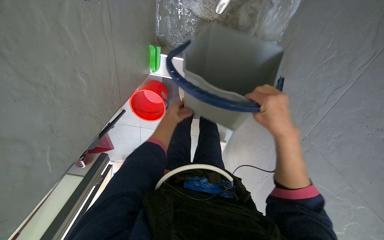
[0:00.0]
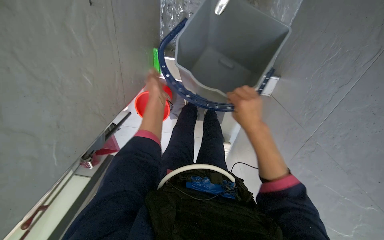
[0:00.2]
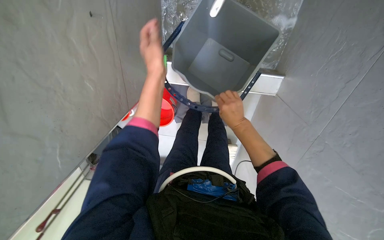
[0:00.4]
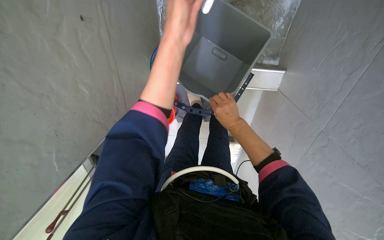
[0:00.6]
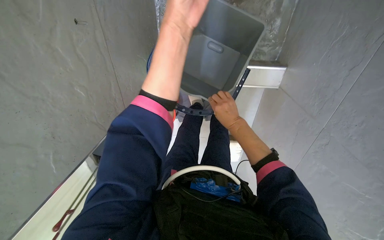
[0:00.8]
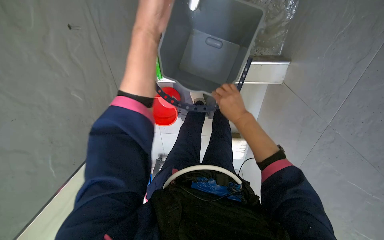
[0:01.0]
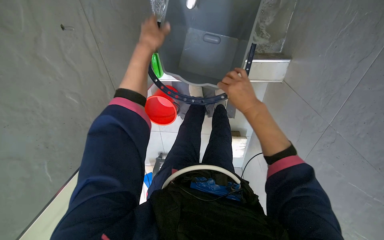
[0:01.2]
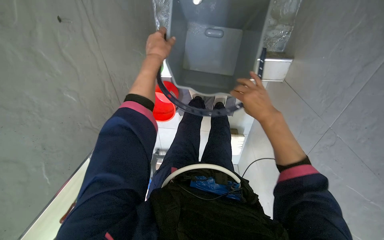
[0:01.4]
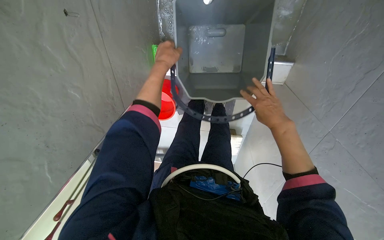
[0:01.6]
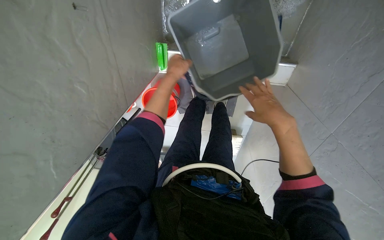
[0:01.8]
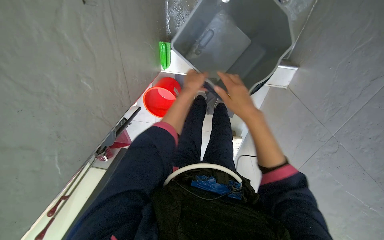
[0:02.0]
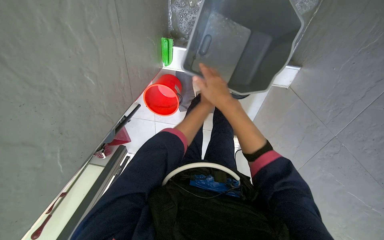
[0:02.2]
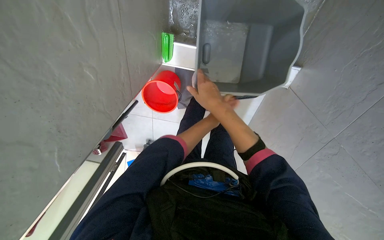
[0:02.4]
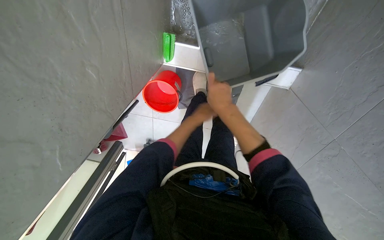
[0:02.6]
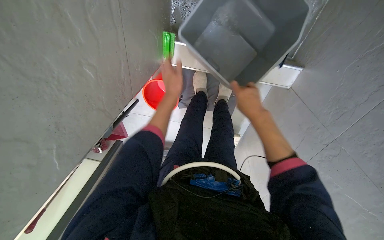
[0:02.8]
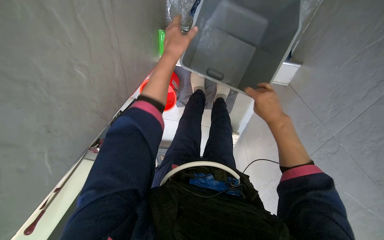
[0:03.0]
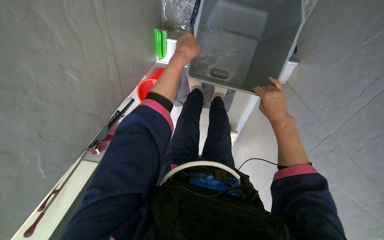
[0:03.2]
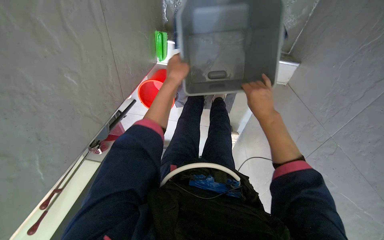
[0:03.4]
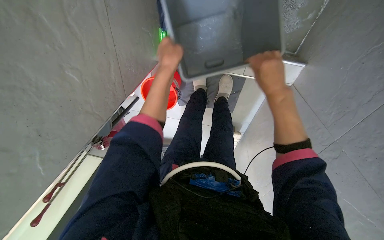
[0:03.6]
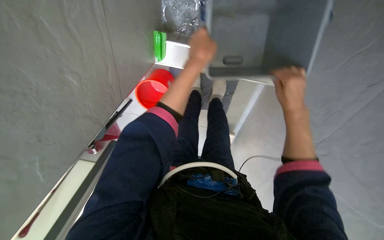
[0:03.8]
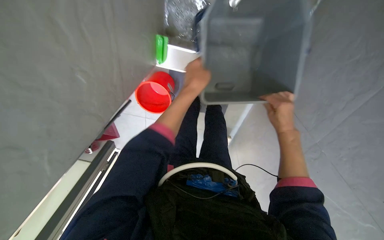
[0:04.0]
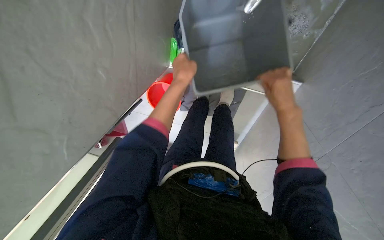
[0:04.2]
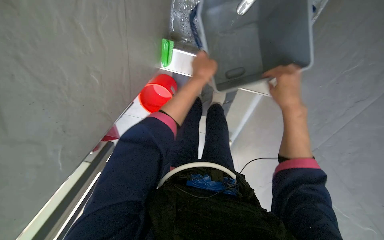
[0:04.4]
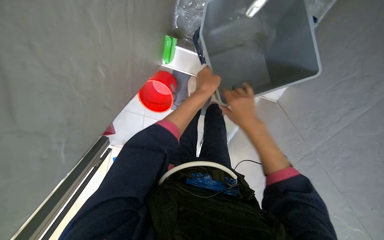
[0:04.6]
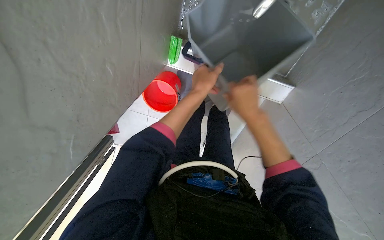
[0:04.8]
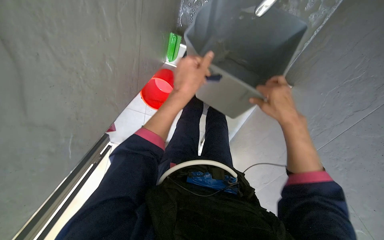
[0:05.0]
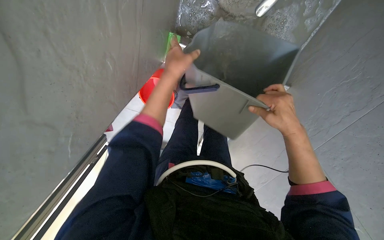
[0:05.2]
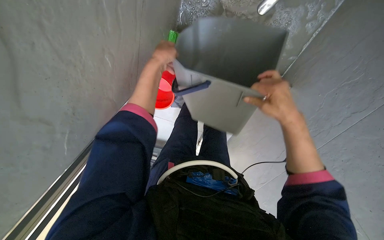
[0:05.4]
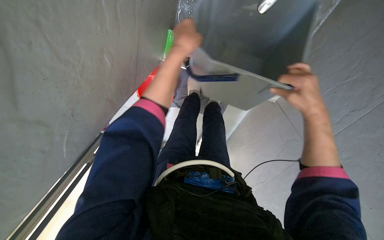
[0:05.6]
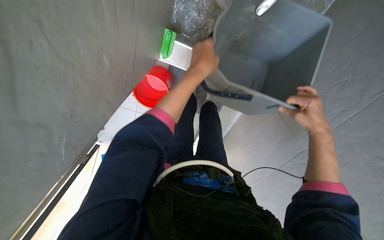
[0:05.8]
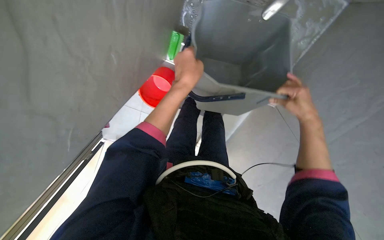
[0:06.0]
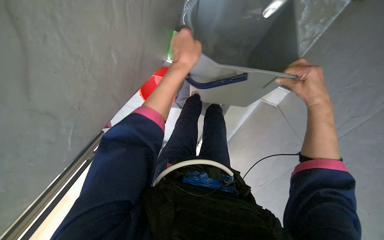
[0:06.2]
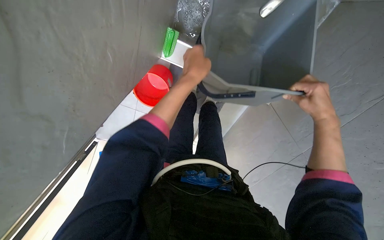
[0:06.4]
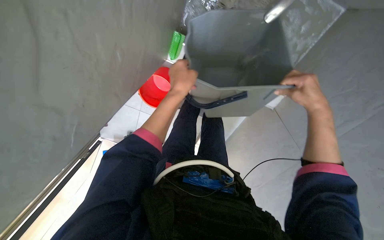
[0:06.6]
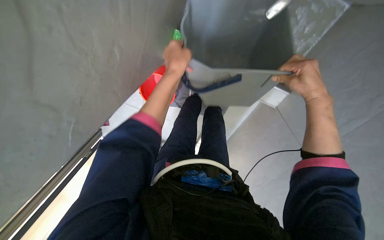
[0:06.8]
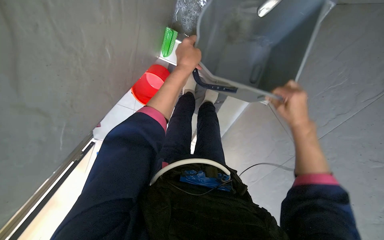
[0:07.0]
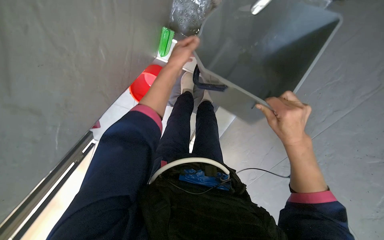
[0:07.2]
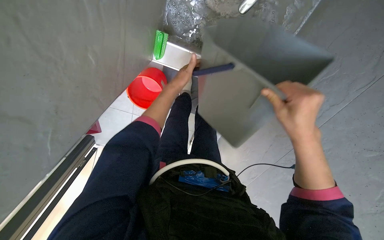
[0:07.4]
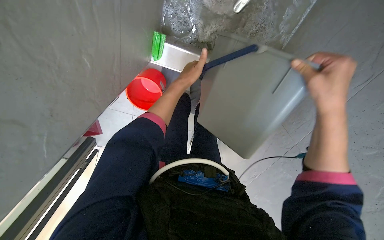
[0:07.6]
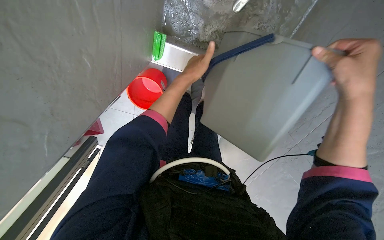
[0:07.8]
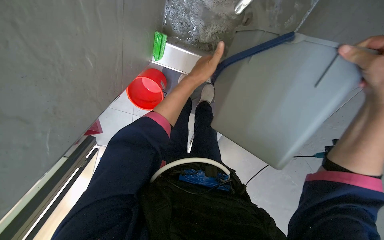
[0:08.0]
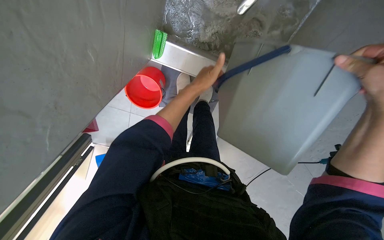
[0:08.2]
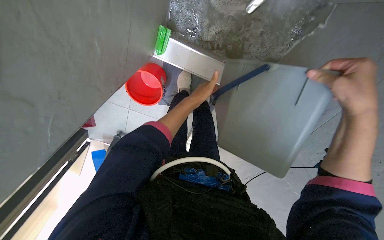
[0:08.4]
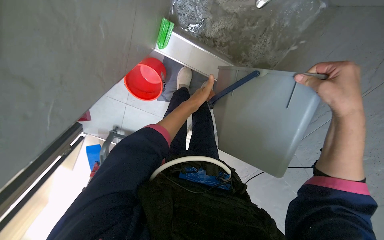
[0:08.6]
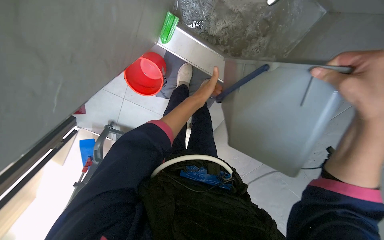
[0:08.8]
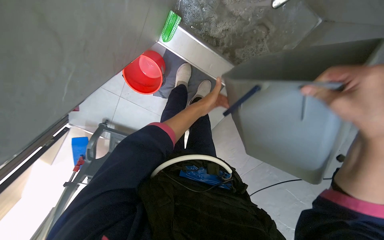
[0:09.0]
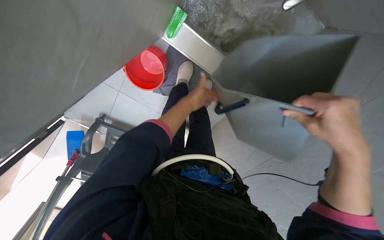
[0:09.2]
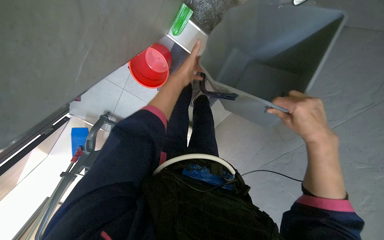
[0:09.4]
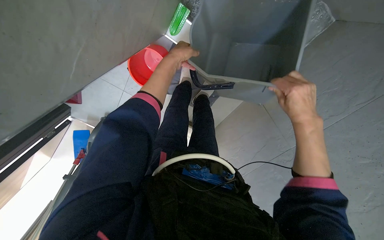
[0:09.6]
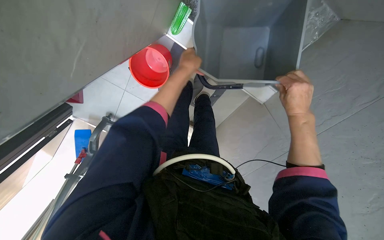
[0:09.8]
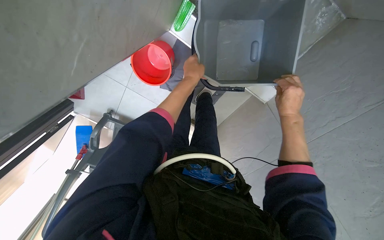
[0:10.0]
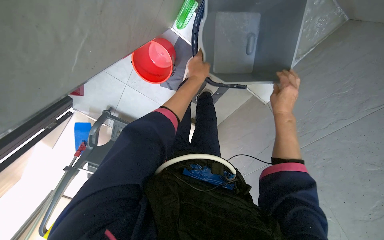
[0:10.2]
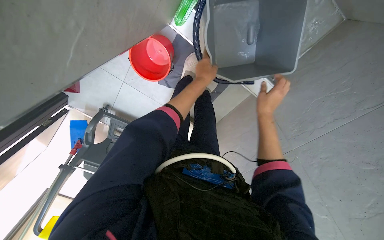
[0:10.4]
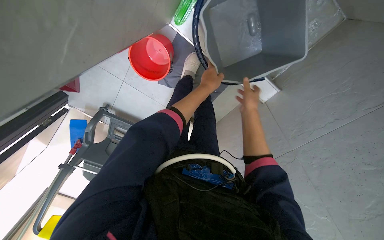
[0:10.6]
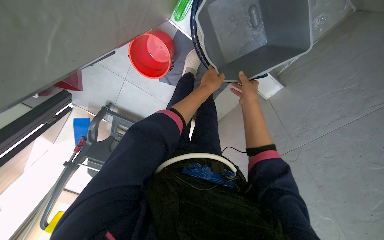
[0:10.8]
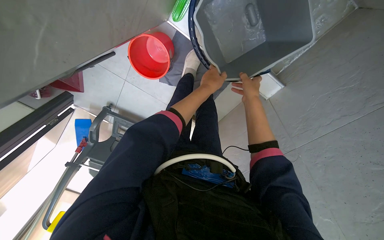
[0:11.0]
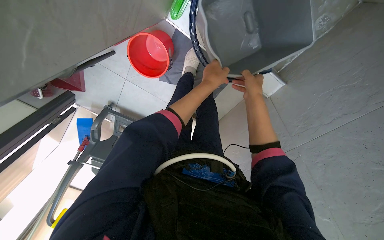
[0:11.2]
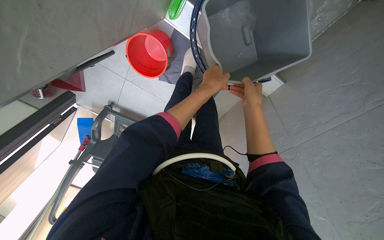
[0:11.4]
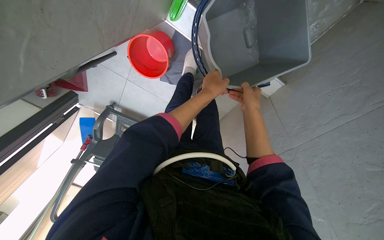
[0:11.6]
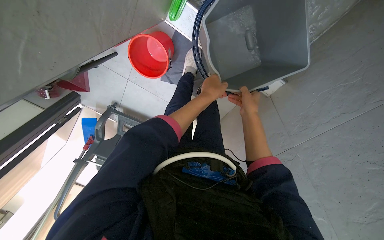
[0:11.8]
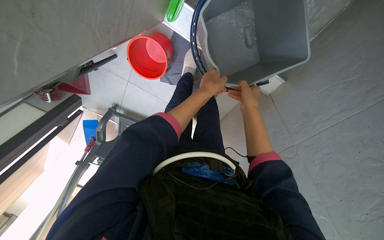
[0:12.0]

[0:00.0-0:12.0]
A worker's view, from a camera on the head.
Job: preparing cleaning supplies.
The whole recording: Preparing cleaning equipment. The worker prepares the cleaning equipment by attaching the mop head, wringing the mop, and adjusting the water in the buckets.
0:00.0 to 0:01.6: The left hand heads up the picture and nearer to the camera, covering some 20 cm.
0:01.6 to 0:03.0: The right hand moves about 20 cm to the left and comes back.
0:03.0 to 0:04.4: The right hand swings up and down the picture, roughly 10 cm each way, with 2 reversals.
0:04.4 to 0:06.0: The left hand shifts about 10 cm nearer to the camera; the right hand shifts approximately 10 cm to the right.
0:06.0 to 0:07.6: The left hand is displaced farther from the camera by roughly 15 cm, while the right hand shifts about 15 cm nearer to the camera.
0:07.6 to 0:09.0: The left hand is displaced down the picture by some 10 cm.

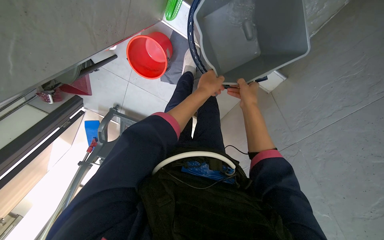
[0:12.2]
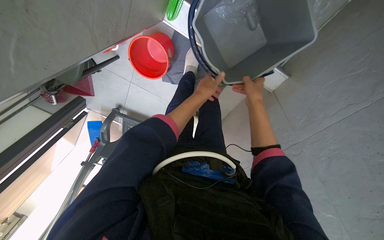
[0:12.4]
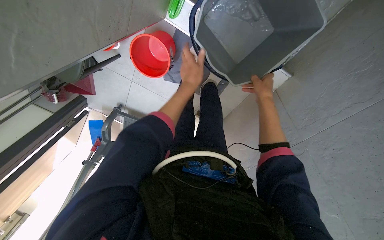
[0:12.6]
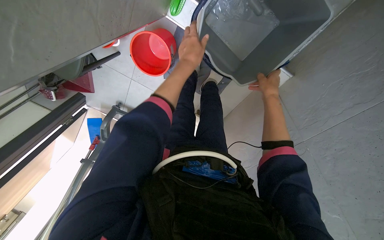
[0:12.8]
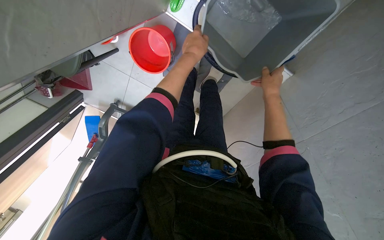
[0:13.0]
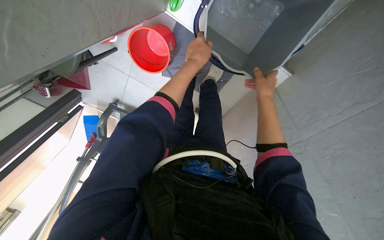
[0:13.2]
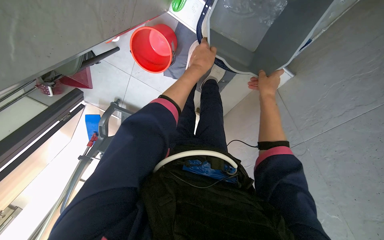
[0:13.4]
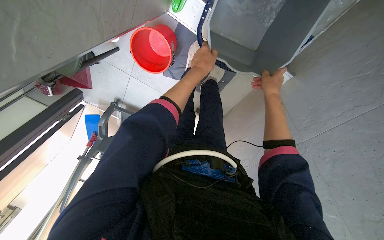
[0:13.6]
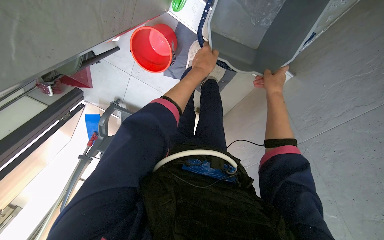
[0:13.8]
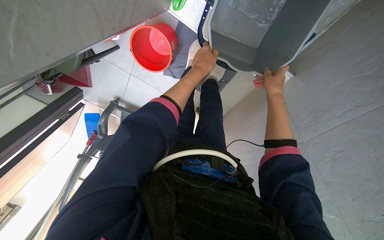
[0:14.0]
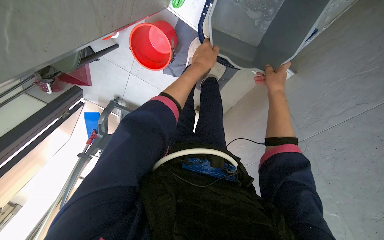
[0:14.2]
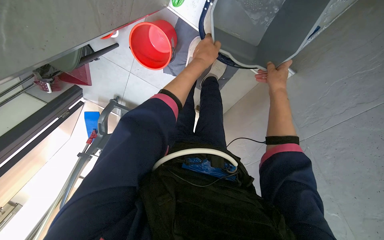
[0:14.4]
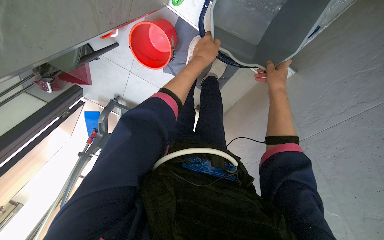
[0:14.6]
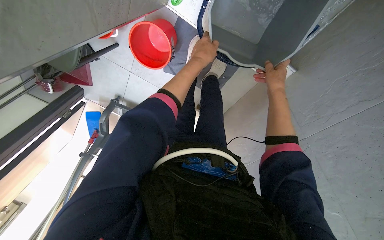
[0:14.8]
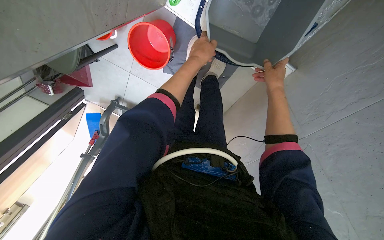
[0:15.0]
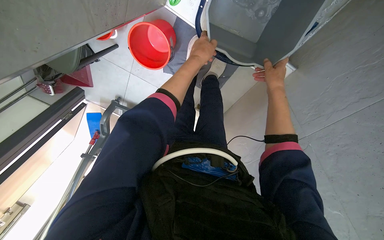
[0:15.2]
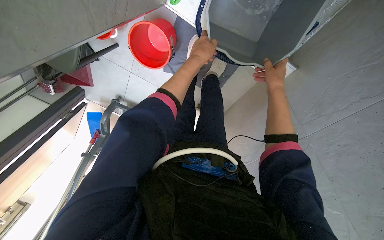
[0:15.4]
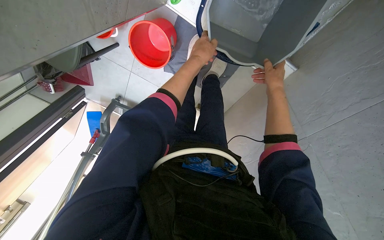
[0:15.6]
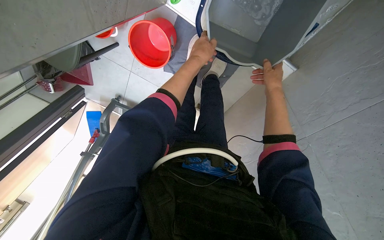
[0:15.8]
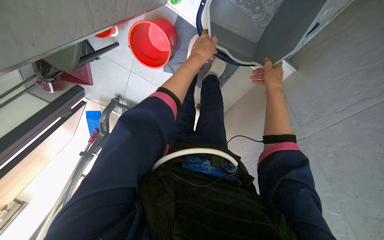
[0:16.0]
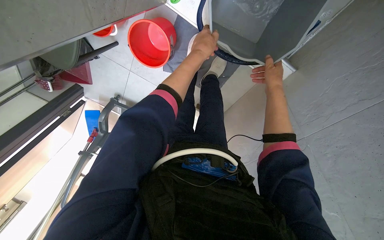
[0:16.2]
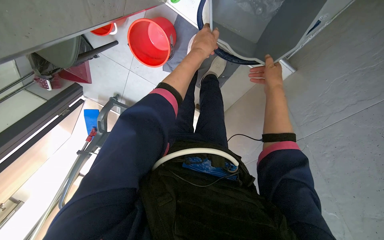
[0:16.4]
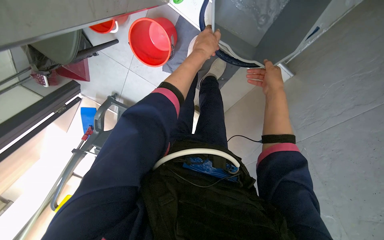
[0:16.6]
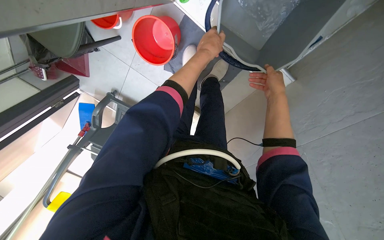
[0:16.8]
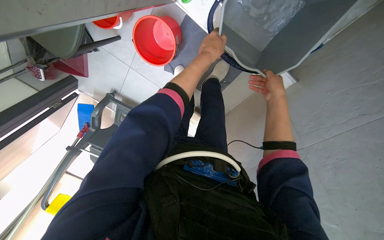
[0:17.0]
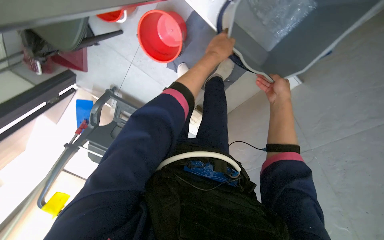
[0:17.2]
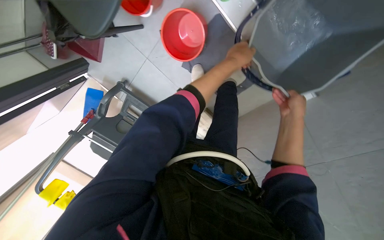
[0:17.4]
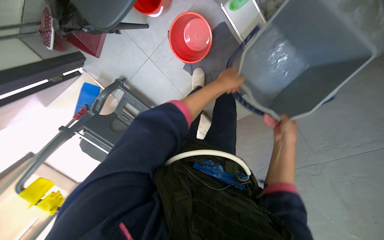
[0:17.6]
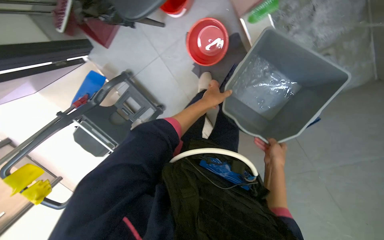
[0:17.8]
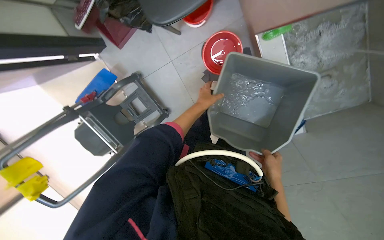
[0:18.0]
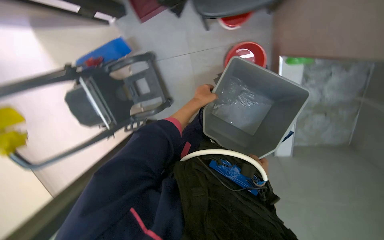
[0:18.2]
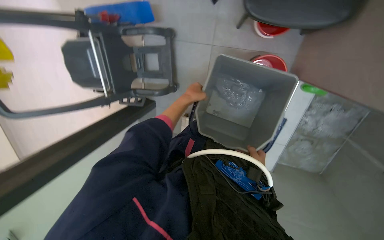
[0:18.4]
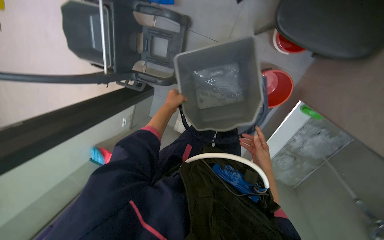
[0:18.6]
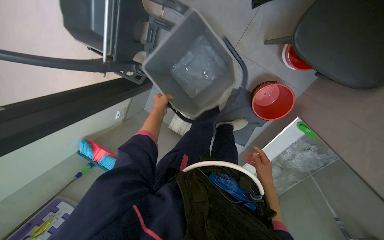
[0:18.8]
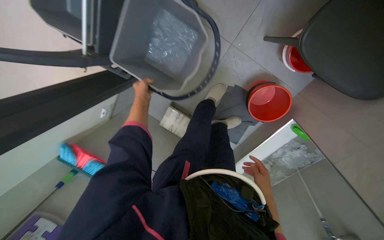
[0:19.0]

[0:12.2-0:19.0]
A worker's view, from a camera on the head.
Job: preparing cleaning supplies.
The whole recording: Preparing cleaning equipment. The worker prepares the cleaning equipment by attaching the mop head, wringing the mop, and adjusting the water in the buckets.
0:12.2 to 0:13.6: The right hand goes roughly 15 cm to the right and farther from the camera.
0:13.6 to 0:16.2: The hands work in one place, with small movements.
0:16.2 to 0:17.6: The left hand moves farther from the camera, about 10 cm.
0:17.6 to 0:19.0: The wearer moves some 80 cm. The camera is aimed some 40 degrees further to the right. The scene turns approximately 60 degrees clockwise in the picture.
